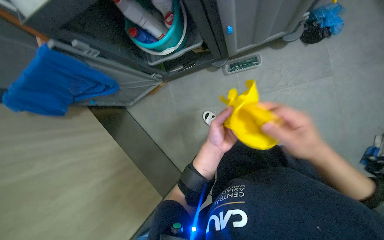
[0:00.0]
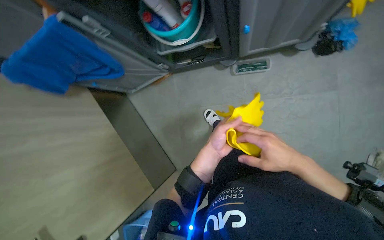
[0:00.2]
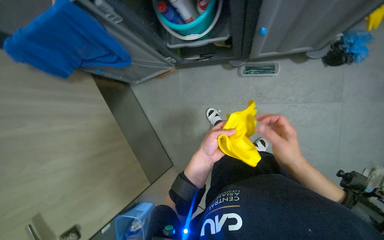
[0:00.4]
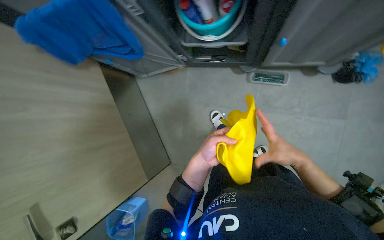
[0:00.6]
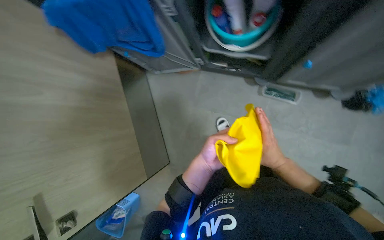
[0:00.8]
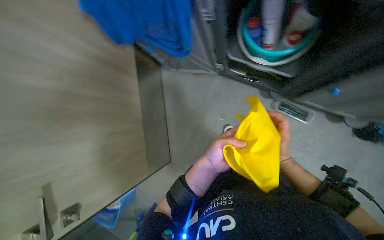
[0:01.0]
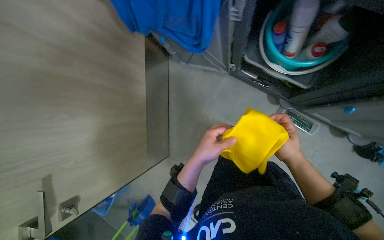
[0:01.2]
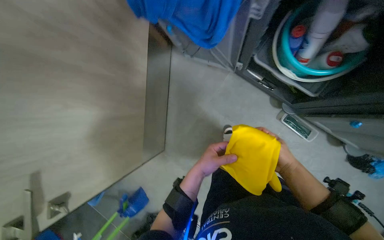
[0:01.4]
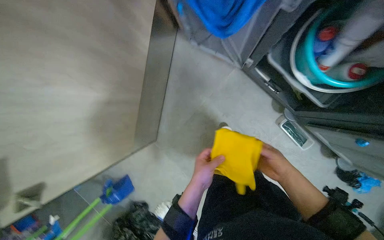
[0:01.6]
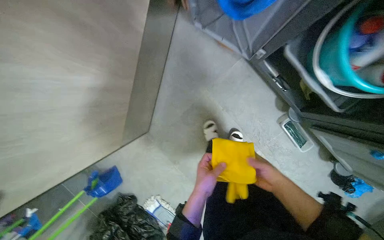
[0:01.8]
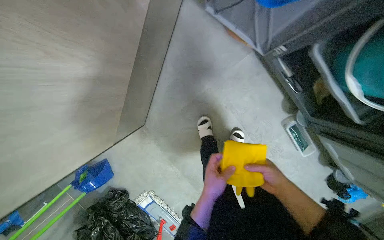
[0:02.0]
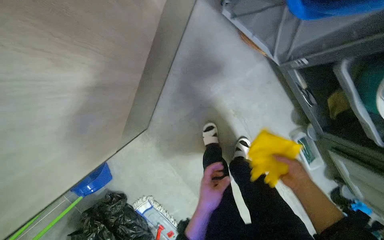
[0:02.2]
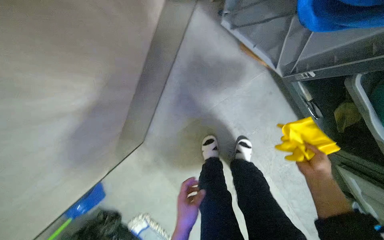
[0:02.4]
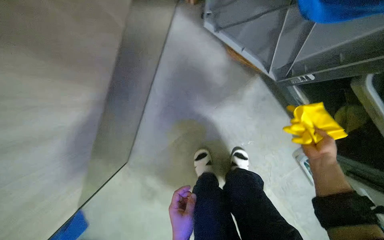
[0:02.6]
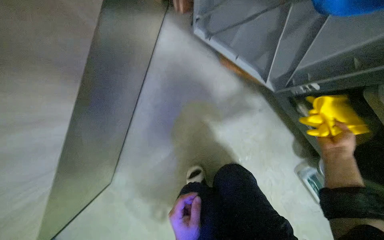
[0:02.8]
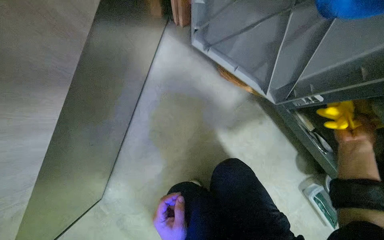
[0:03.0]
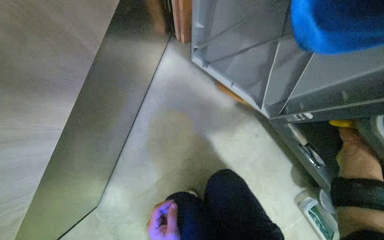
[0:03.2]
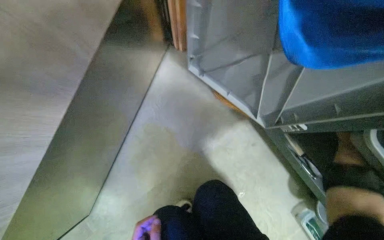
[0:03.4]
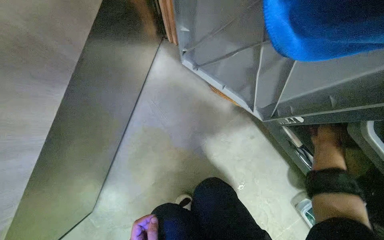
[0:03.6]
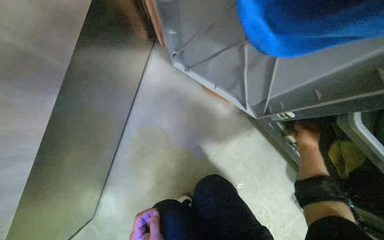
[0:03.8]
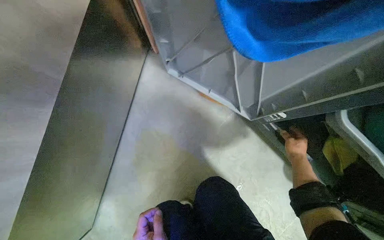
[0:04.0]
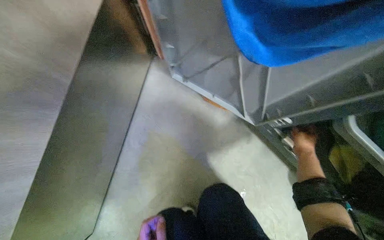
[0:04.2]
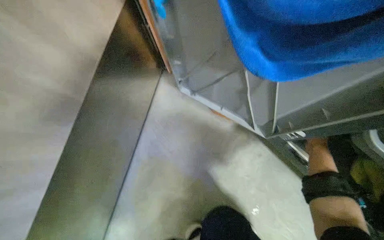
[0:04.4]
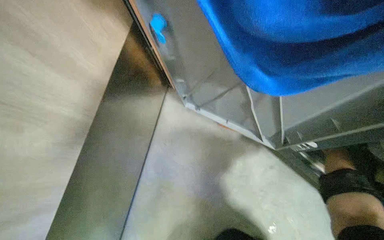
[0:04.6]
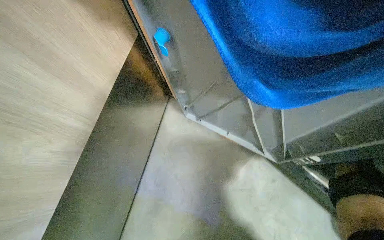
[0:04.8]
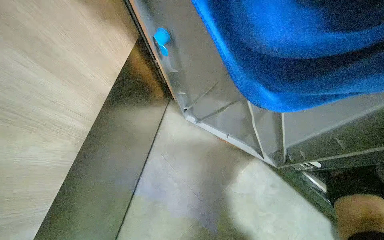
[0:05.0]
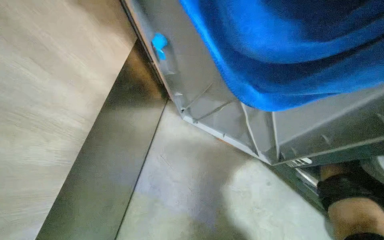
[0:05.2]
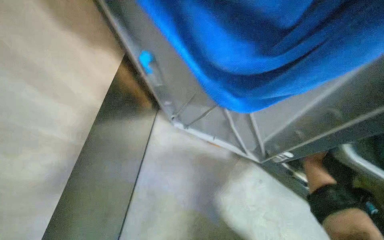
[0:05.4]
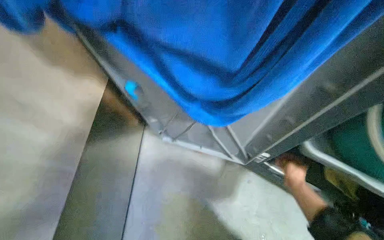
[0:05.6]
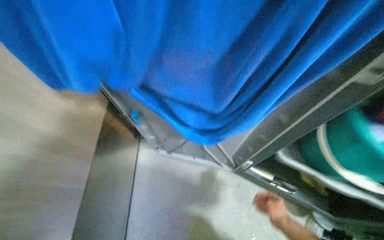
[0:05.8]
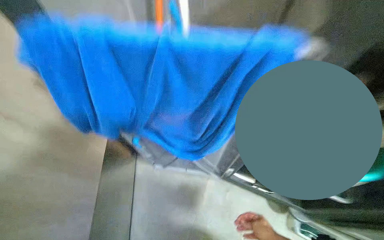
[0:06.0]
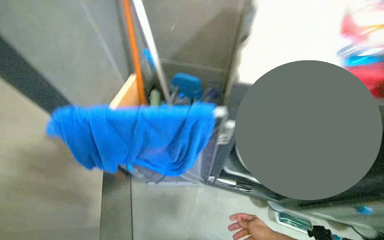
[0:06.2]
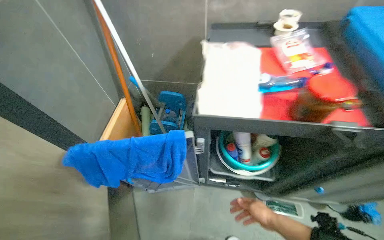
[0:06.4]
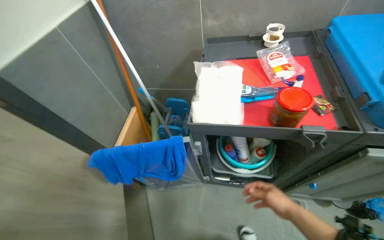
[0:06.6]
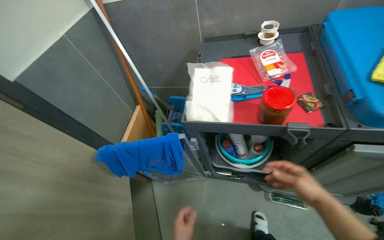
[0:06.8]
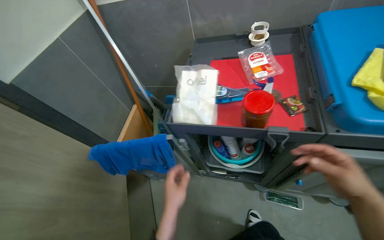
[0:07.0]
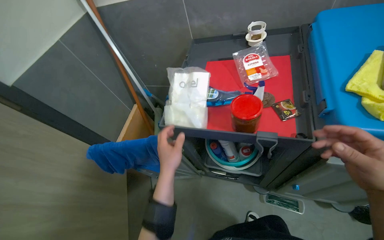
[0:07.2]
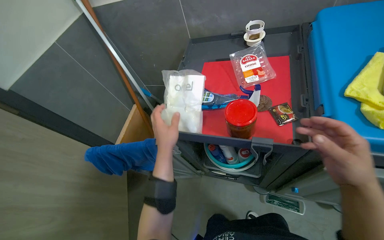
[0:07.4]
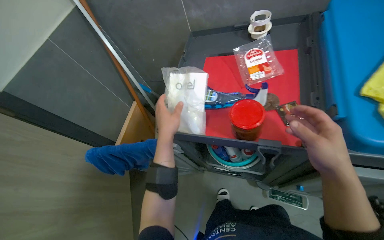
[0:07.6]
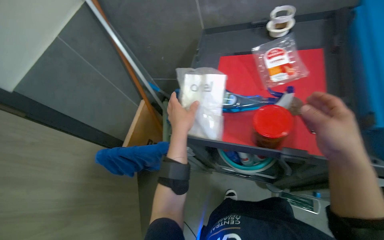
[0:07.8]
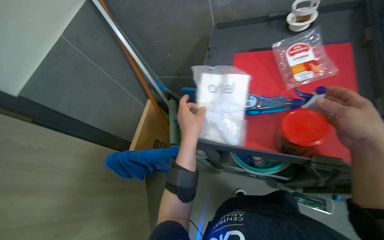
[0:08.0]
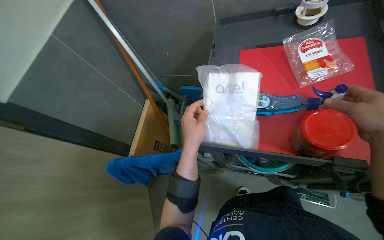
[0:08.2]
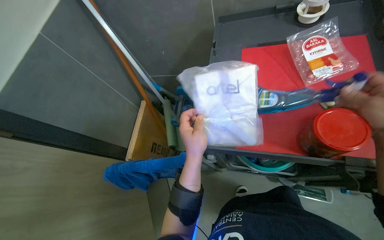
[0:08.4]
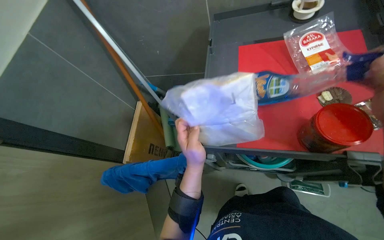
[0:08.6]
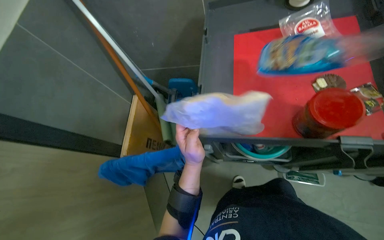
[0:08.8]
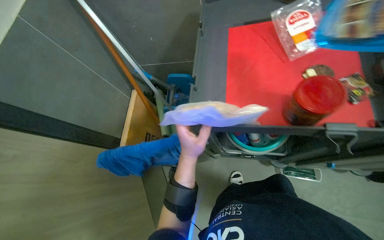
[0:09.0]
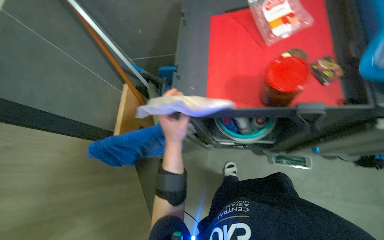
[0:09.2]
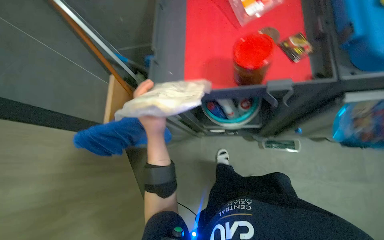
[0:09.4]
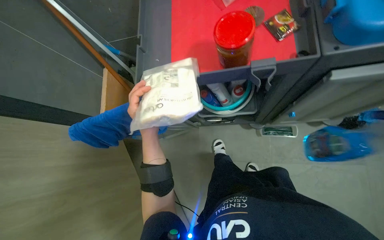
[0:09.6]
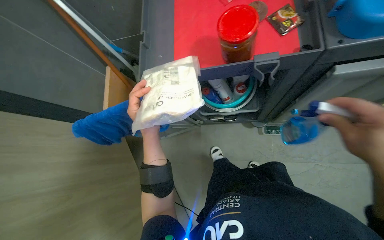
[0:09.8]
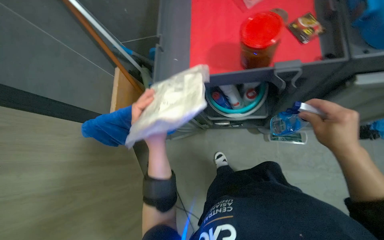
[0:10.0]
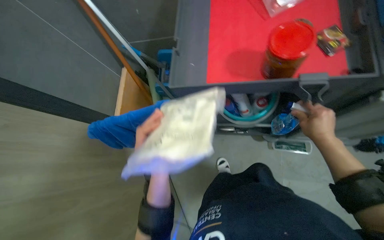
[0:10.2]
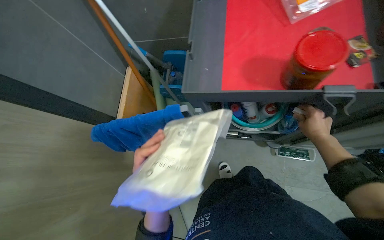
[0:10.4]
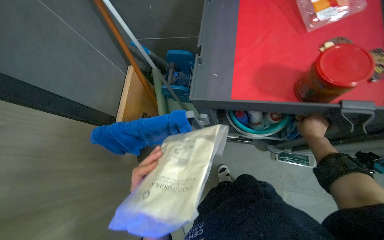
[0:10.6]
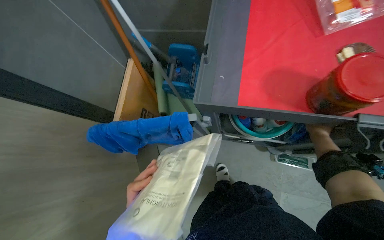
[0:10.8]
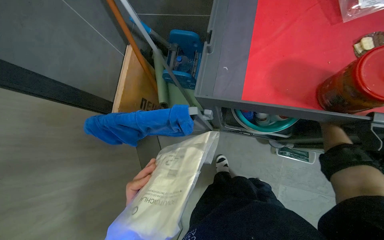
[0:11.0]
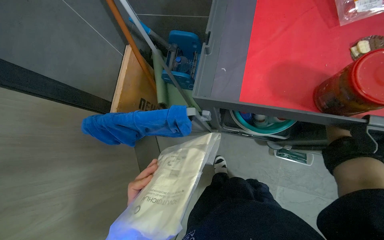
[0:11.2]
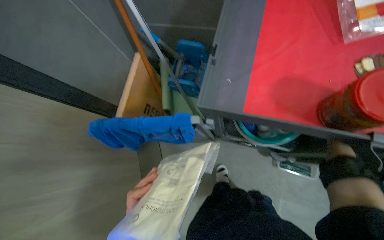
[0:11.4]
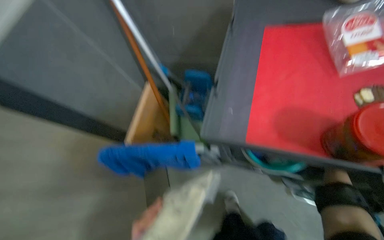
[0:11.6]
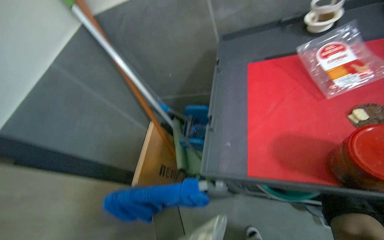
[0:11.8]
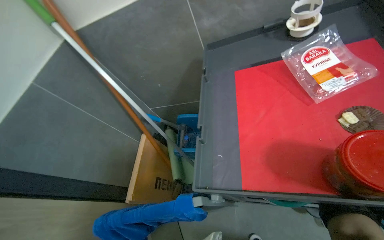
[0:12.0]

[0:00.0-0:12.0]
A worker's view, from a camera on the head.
Job: preparing cleaning supplies.
The whole recording: Organizing and preparing cleaning supplies. The worker organizes items on the cleaning cart, fills buckets with water, and puts on yellow gloves.
0:00.0 to 0:01.6: The camera is carried roughly 40 cm. The camera pitches downward, by approximately 15 degrees. Everything in view rotates approximately 55 degrees clockwise.
0:01.6 to 0:03.0: The wearer moves roughly 50 cm.
0:03.0 to 0:04.4: The right hand is displaced farther from the camera by some 20 cm.
0:04.4 to 0:06.0: The wearer's head swings about 20 degrees to the right. The view tilts approximately 20 degrees upward.
0:06.0 to 0:07.6: The camera travels roughly 50 cm.
0:09.0 to 0:10.4: The left hand shifts about 25 cm down the picture, to the left and farther from the camera.
0:10.4 to 0:12.0: The wearer looks about 15 degrees further upward.

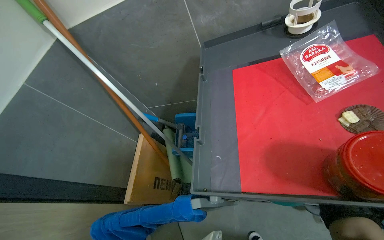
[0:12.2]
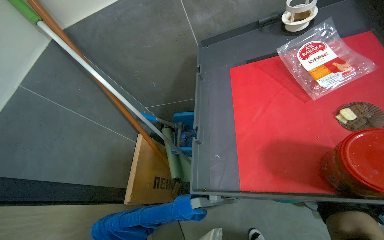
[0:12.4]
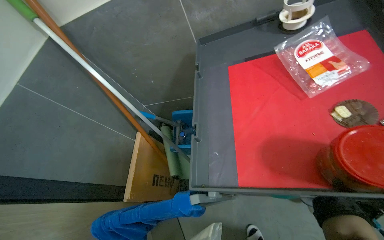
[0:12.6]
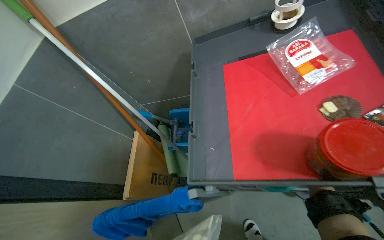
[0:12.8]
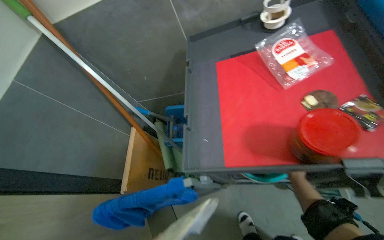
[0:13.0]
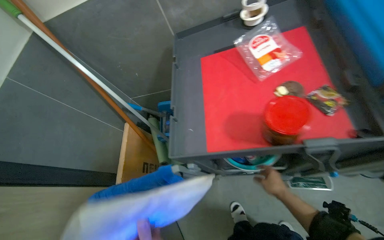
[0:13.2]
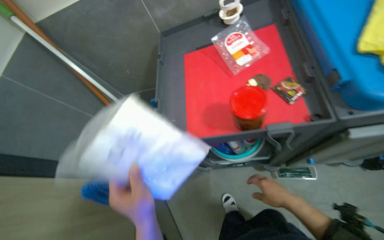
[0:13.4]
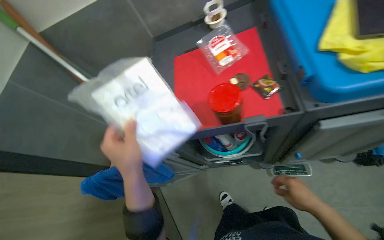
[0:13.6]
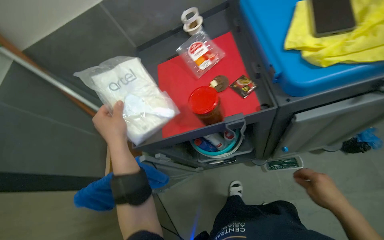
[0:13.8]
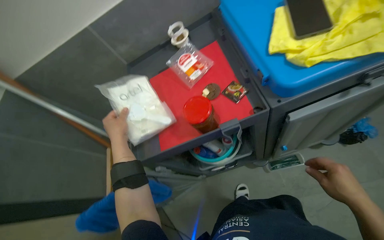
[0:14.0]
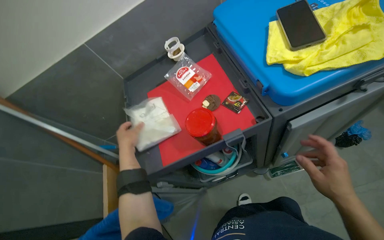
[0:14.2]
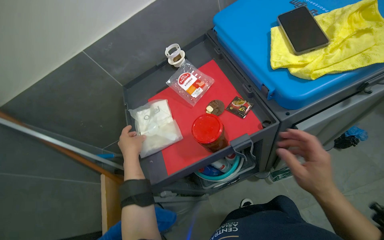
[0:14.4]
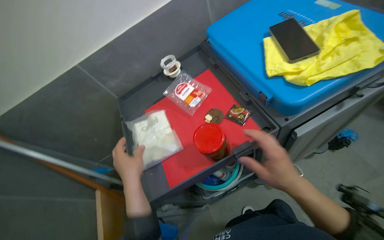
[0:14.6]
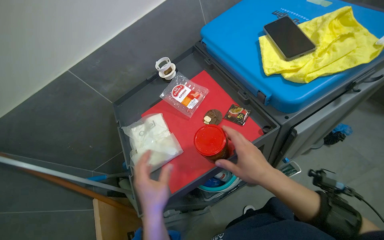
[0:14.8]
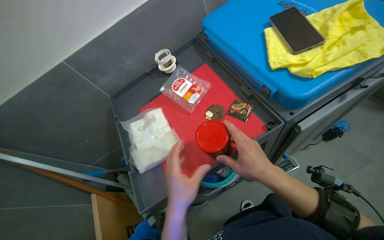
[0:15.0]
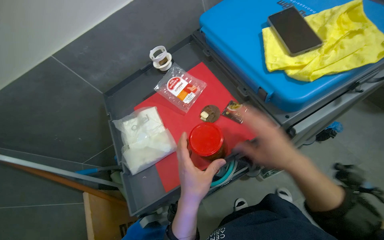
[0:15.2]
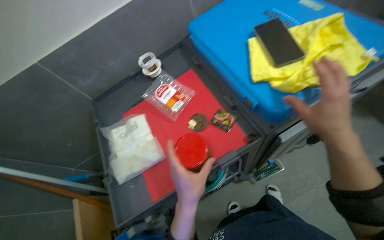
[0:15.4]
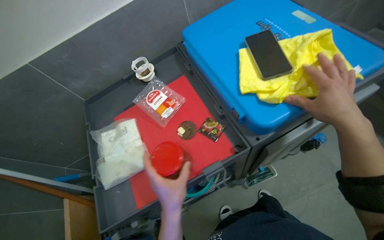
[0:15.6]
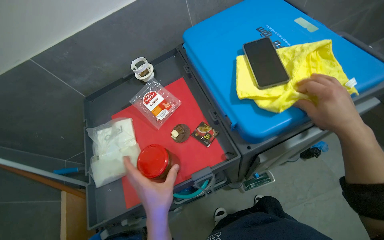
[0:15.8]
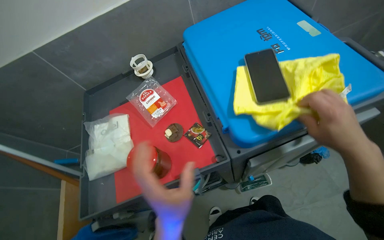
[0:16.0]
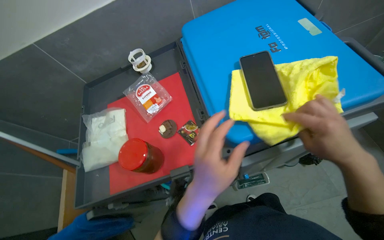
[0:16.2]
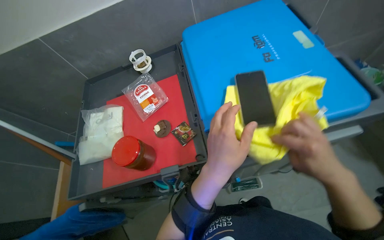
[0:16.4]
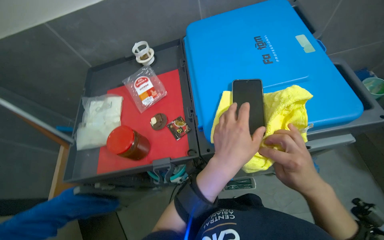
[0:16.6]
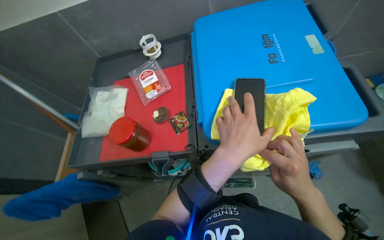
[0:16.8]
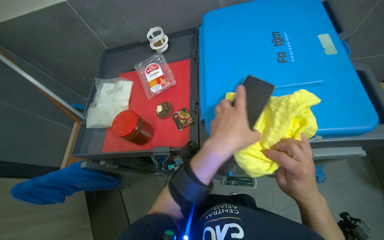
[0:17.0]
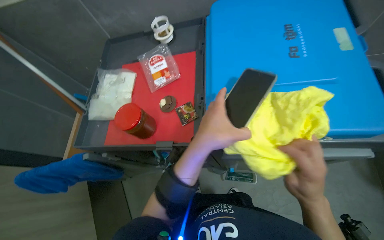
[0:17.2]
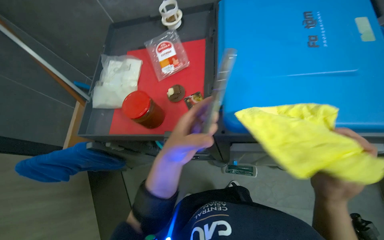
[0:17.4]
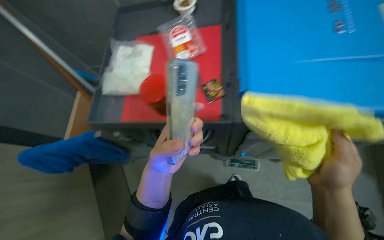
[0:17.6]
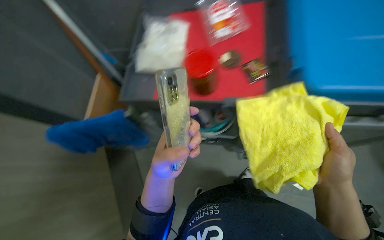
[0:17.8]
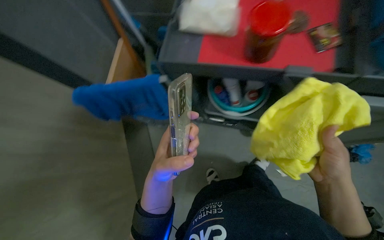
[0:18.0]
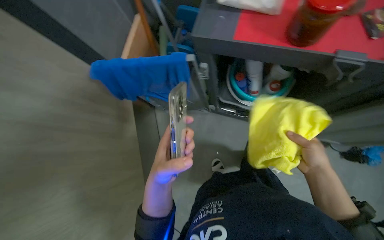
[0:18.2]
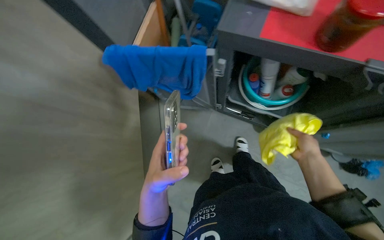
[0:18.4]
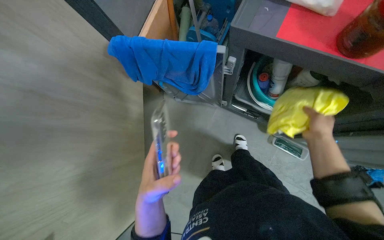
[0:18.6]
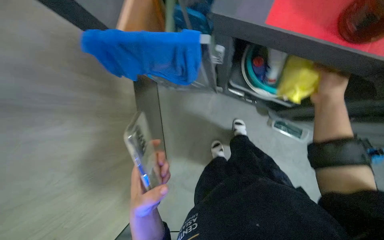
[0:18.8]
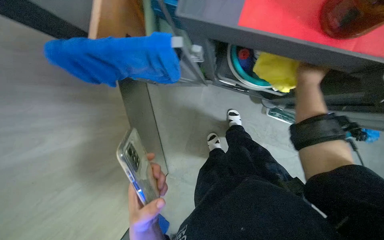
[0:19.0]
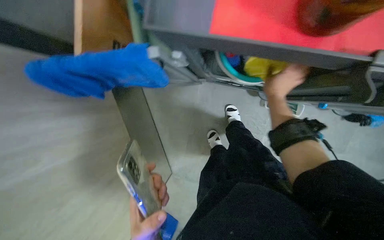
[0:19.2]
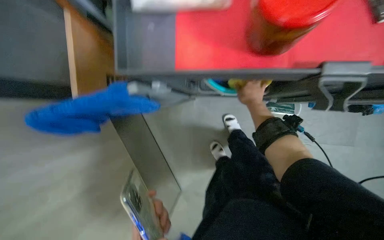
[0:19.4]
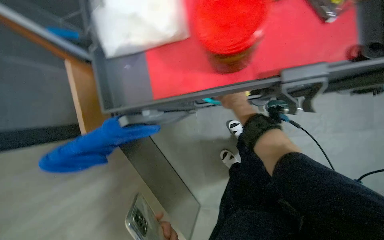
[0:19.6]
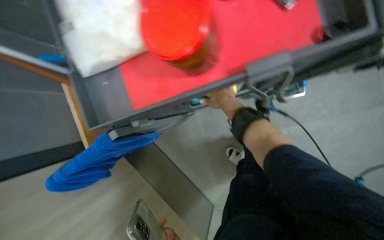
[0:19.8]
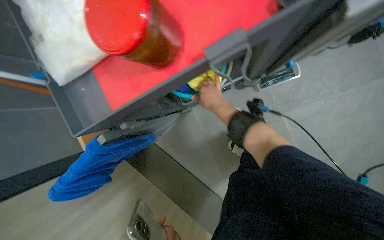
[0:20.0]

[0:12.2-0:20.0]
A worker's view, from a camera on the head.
Job: preparing cleaning supplies.
The whole recording: Organizing and preparing cleaning supplies. The worker organizes items on the cleaning cart, fills buckets with water, and puts on yellow gloves.
0:13.8 to 0:15.4: The head rotates roughly 20 degrees to the right. The right hand shifts some 35 cm up the picture, to the left and nearer to the camera.
0:15.4 to 0:16.8: The left hand moves to the right and up the picture, some 30 cm.
0:16.8 to 0:18.4: The wearer moves approximately 50 cm. The view tips downward by roughly 20 degrees. The scene rotates clockwise by roughly 25 degrees.
0:18.4 to 0:20.0: The scene turns roughly 45 degrees counterclockwise in the picture.
